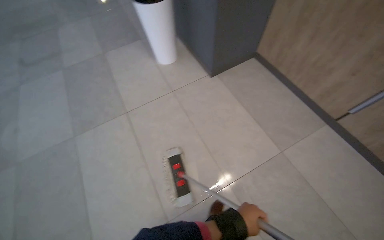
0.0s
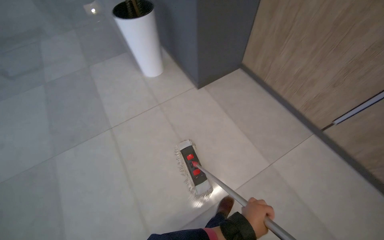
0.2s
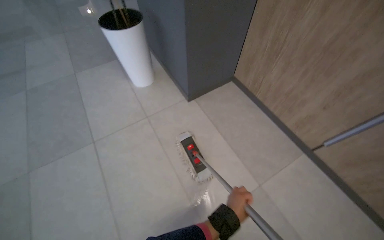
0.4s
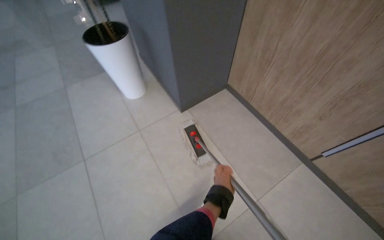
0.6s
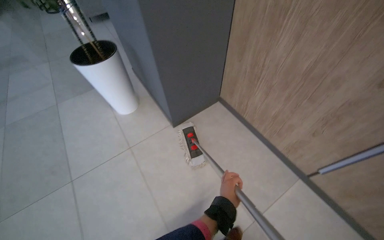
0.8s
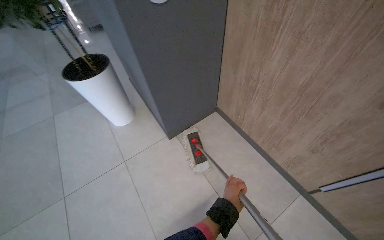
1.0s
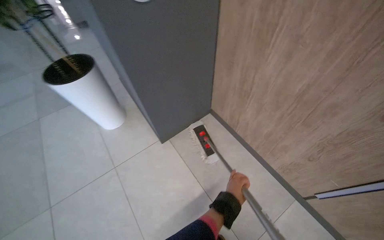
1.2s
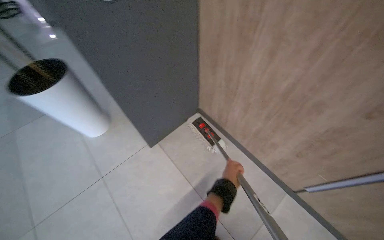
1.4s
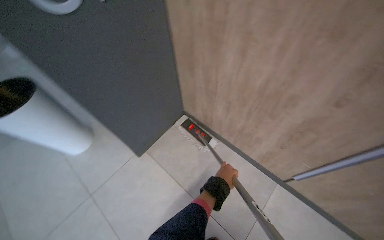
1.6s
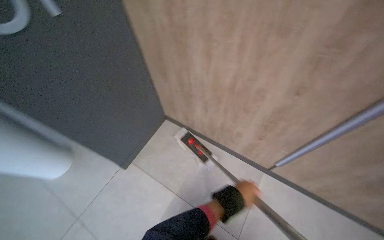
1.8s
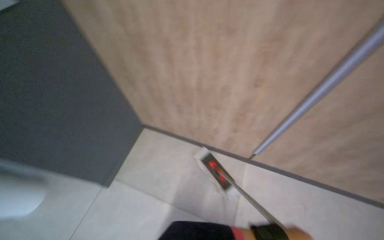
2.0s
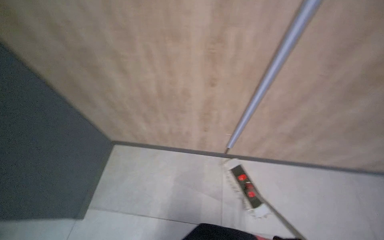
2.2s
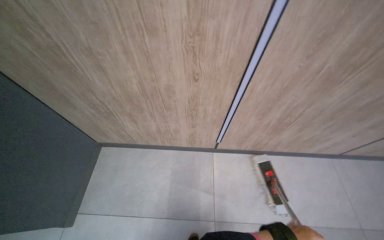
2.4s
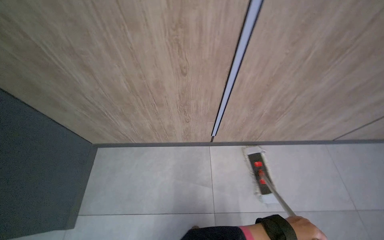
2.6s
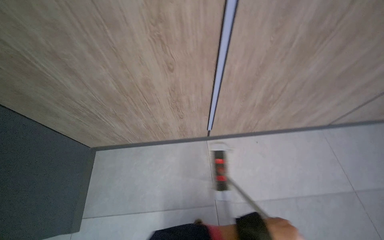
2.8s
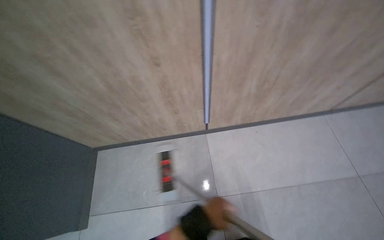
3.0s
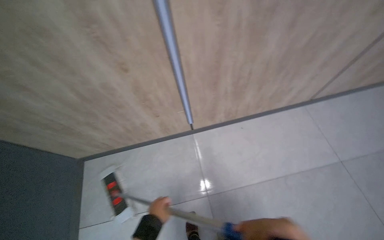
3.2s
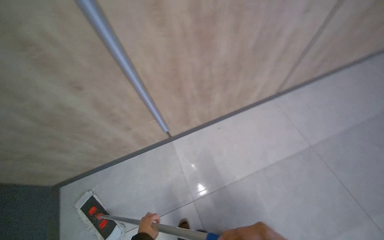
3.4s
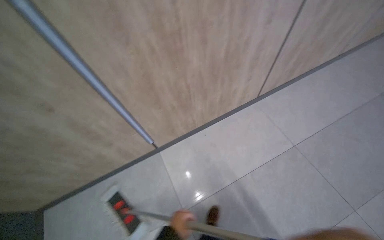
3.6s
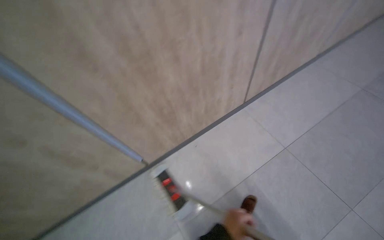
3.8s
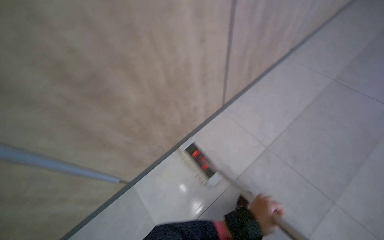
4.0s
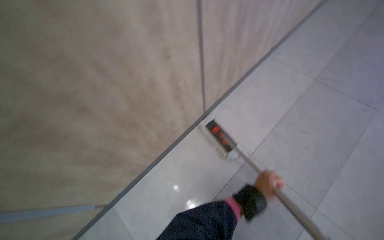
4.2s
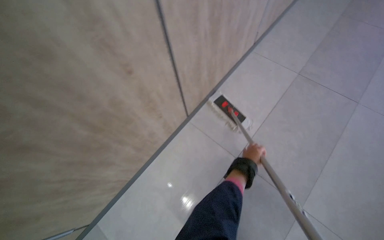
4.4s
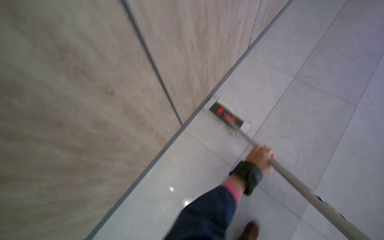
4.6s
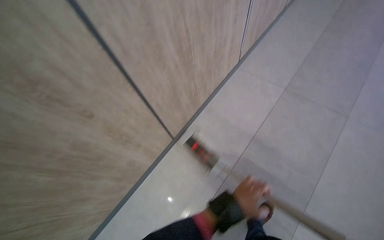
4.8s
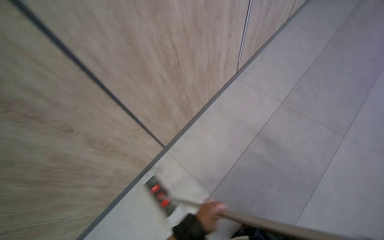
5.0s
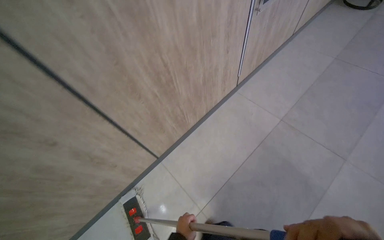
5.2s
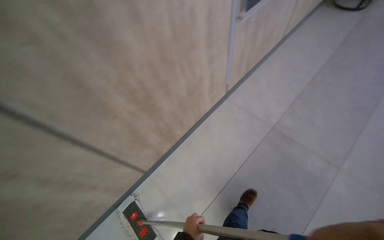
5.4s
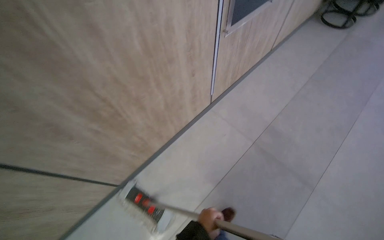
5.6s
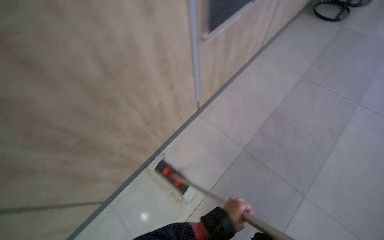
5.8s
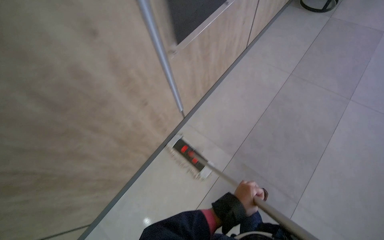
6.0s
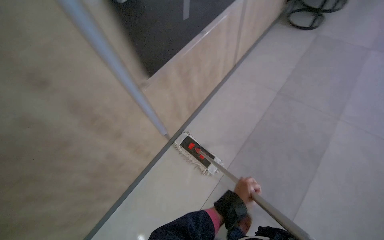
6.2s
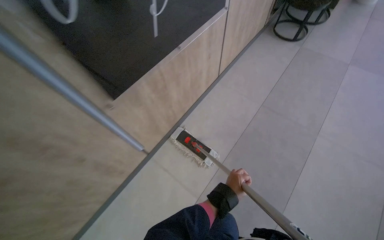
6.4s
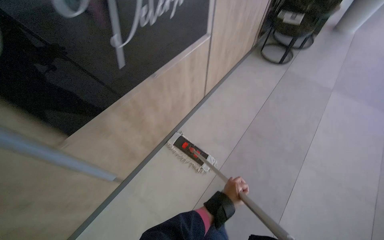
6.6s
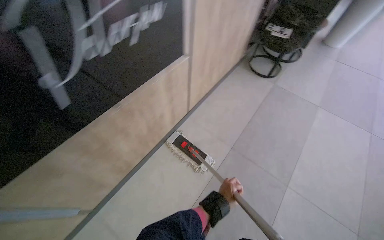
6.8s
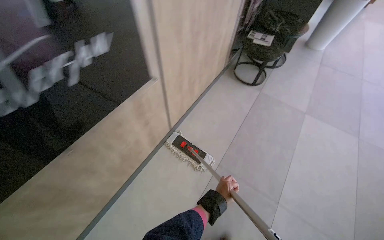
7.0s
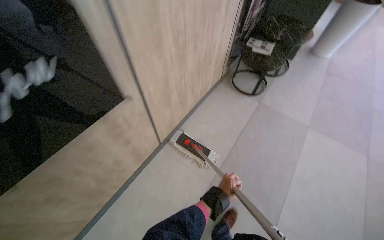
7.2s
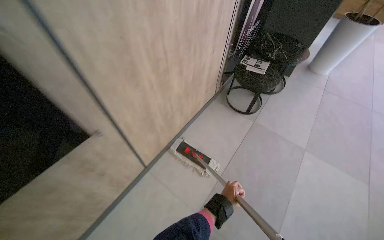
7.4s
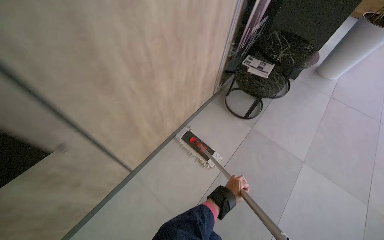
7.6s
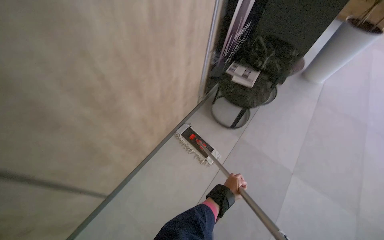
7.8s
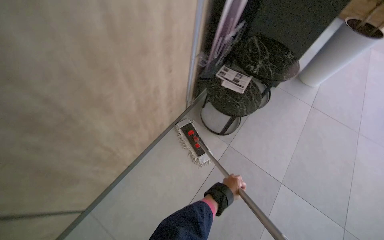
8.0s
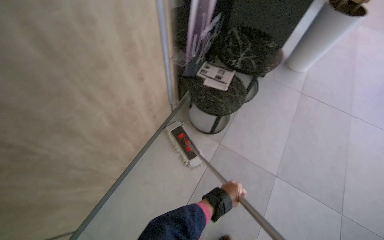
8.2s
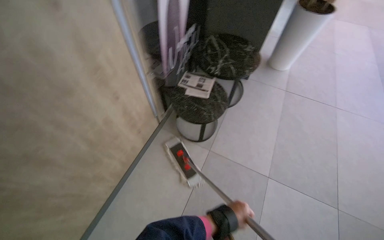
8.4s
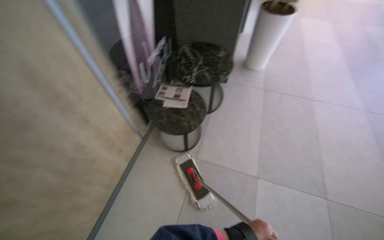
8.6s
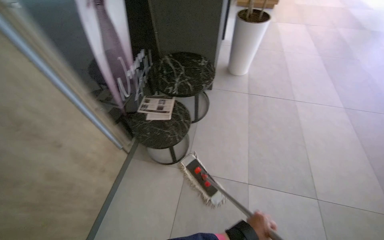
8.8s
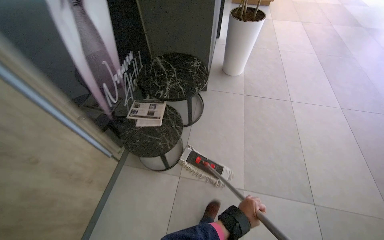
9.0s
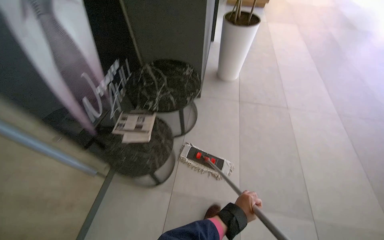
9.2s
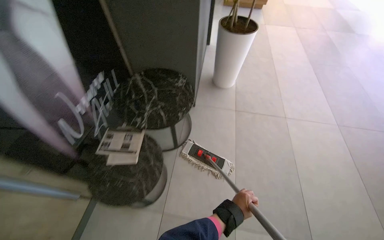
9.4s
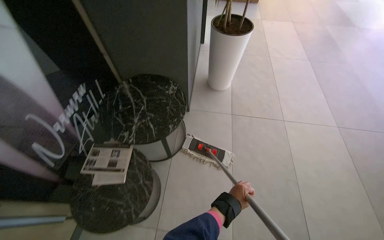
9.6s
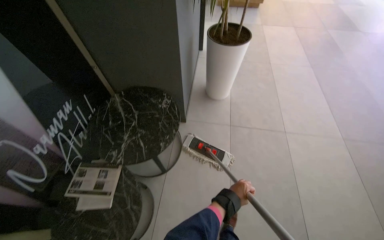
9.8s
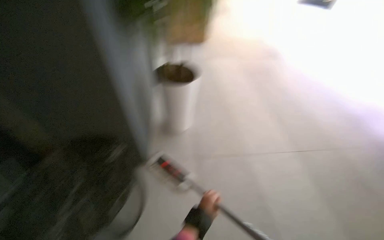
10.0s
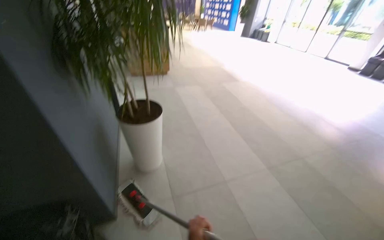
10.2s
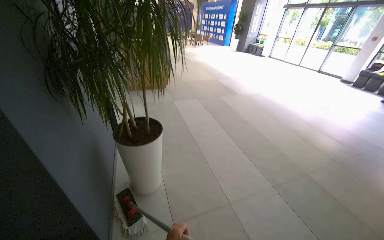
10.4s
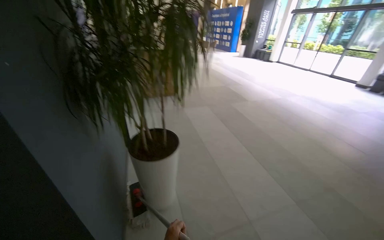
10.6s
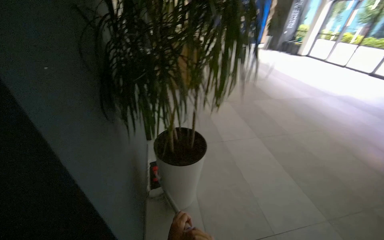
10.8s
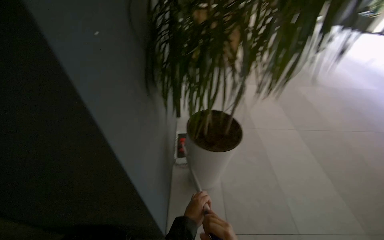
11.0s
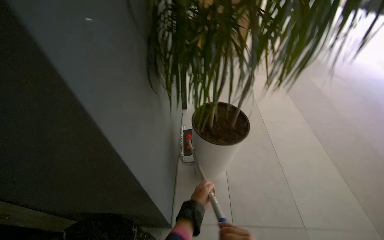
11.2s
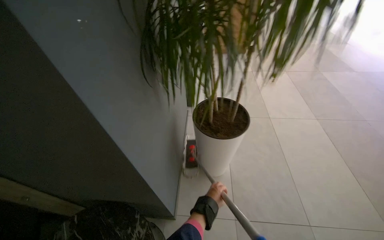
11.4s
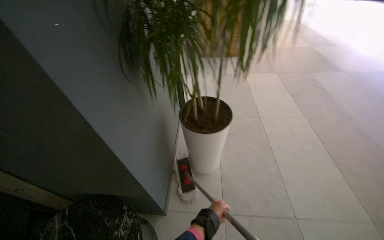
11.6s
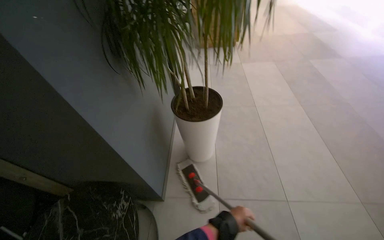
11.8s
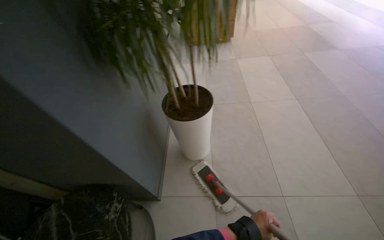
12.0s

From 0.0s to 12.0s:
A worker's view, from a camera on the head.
Job: mopping floor.
The whole recording: Mopping building floor. The worker mops the tiled floor of the building's lounge and reception area.
From 0.0s to 1.6s: The camera is carried some 90 cm. The head turns to the right by approximately 20 degrees.
From 1.6s to 3.0s: The wearer's head swings roughly 50 degrees to the right.
From 3.0s to 4.4s: The wearer moves roughly 90 cm. The wearer looks approximately 40 degrees further to the right.
From 4.4s to 6.0s: The head travels roughly 1 m.
From 6.0s to 7.6s: The camera is carried roughly 1.5 m.
From 7.6s to 9.0s: The camera travels about 90 cm. The wearer looks roughly 30 degrees further to the right.
From 9.0s to 10.4s: The wearer moves about 80 cm.
From 10.4s to 12.0s: The camera sweeps to the left, by about 25 degrees.

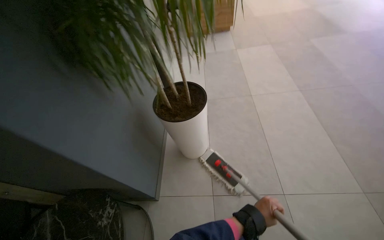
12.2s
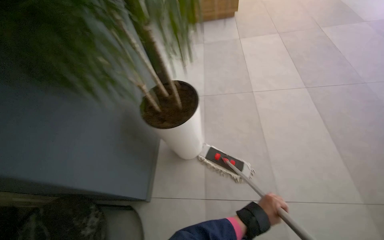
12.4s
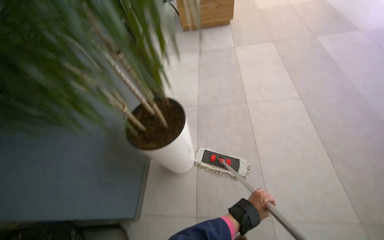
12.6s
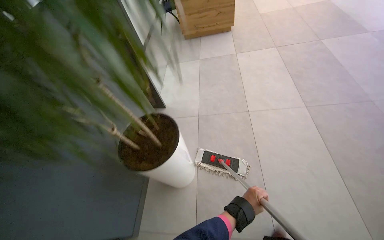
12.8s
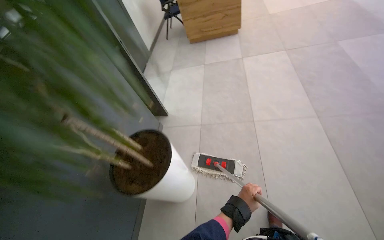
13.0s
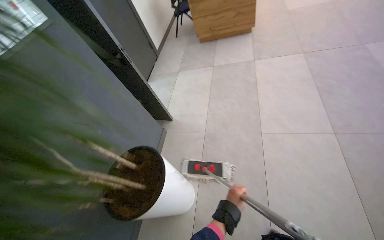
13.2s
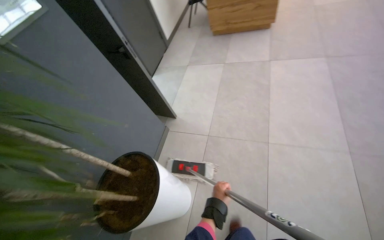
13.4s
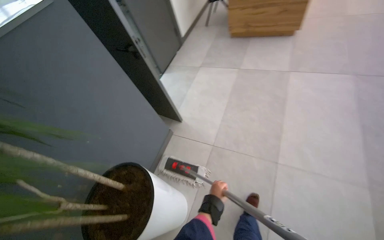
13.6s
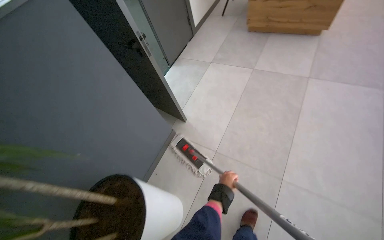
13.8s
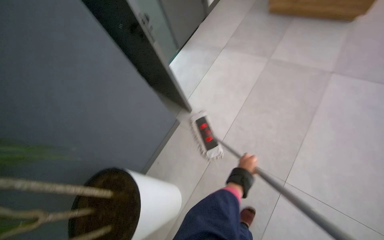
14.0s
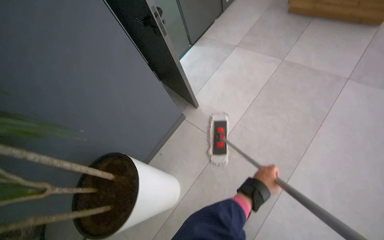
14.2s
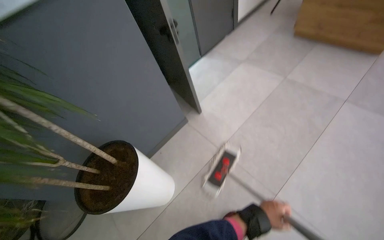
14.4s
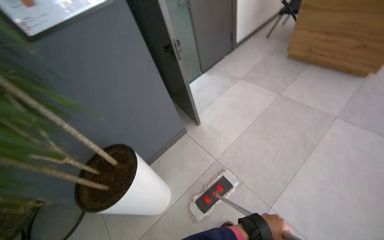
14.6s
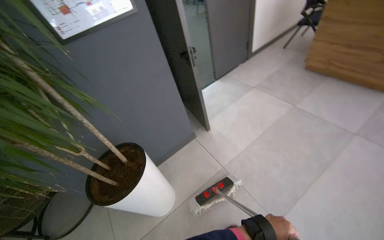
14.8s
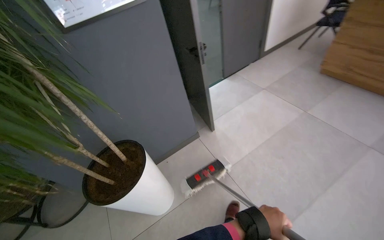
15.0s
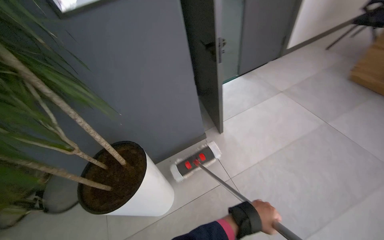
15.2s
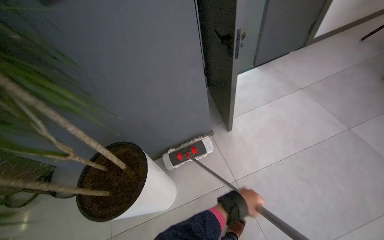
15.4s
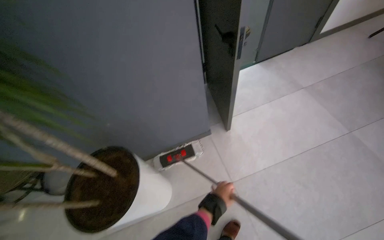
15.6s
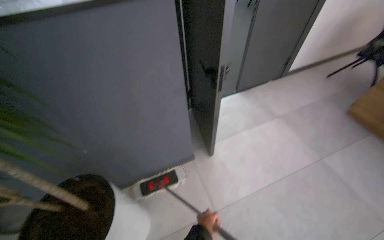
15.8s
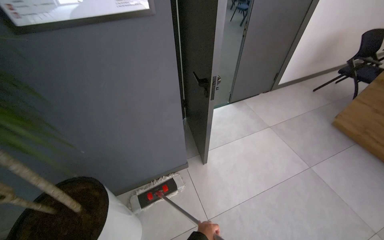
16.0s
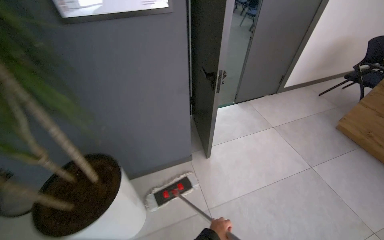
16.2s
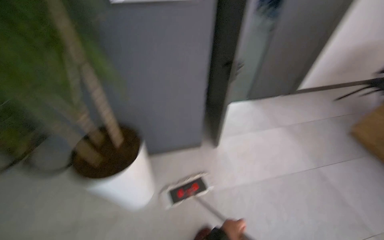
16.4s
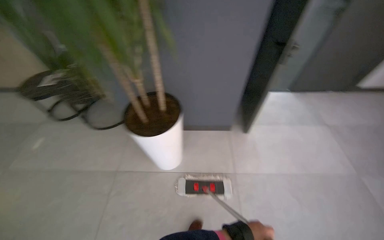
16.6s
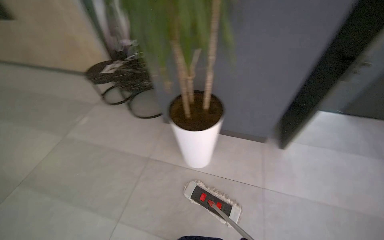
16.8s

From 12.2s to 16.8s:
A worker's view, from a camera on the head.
Job: mopping floor.
The whole recording: Mopping building floor. The worker mops the tiled floor of the building's lounge and reception area.
From 12.2s to 13.8s: The camera travels approximately 1 m. The head turns to the left by approximately 30 degrees. The view tips downward by about 15 degrees.
From 13.8s to 15.2s: The head turns to the left by approximately 35 degrees. The left hand shifts about 20 cm nearer to the camera and to the right.
From 15.2s to 16.8s: The wearer's head swings some 40 degrees to the left.

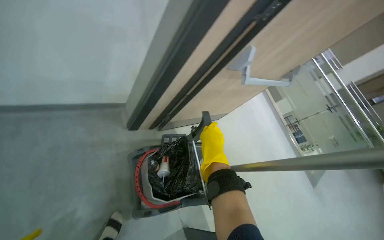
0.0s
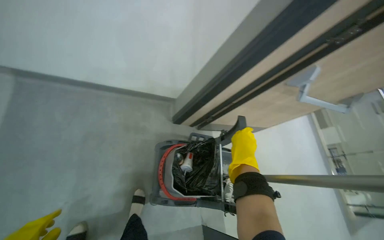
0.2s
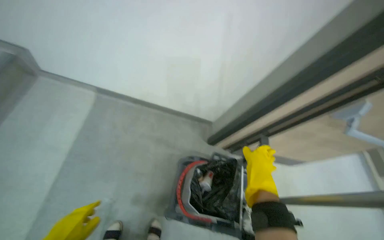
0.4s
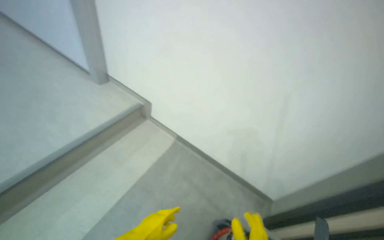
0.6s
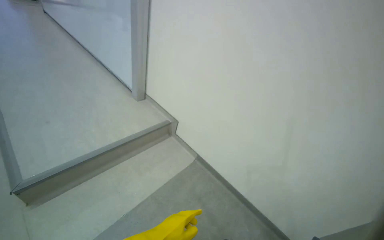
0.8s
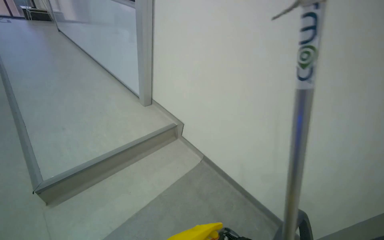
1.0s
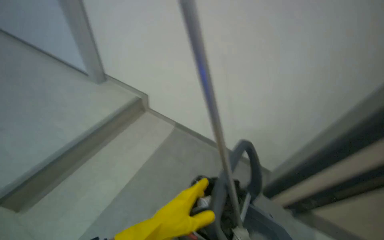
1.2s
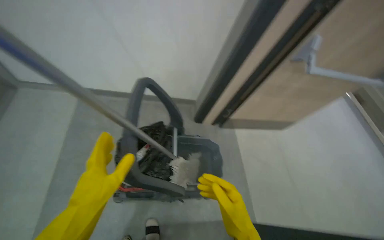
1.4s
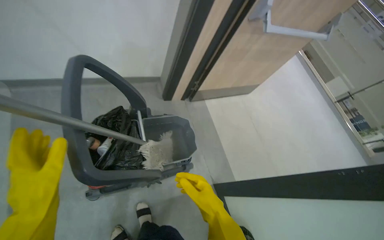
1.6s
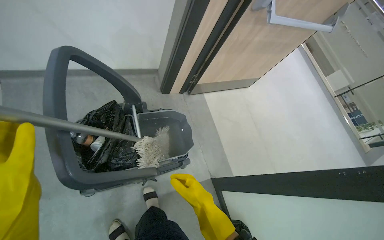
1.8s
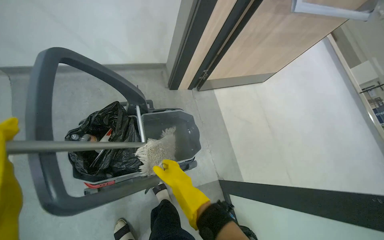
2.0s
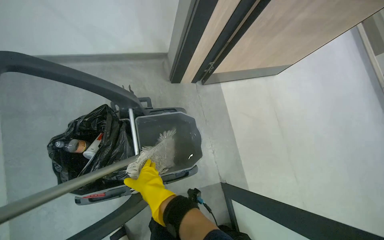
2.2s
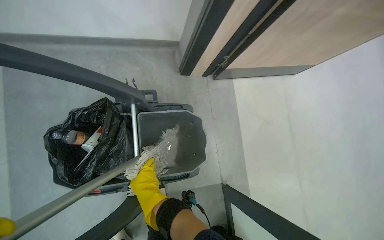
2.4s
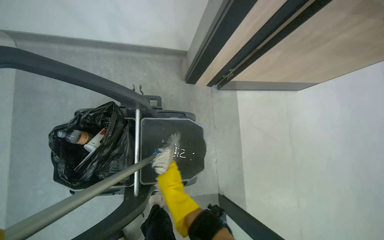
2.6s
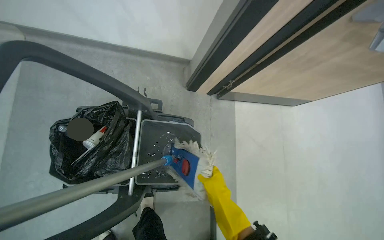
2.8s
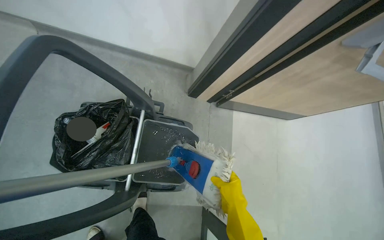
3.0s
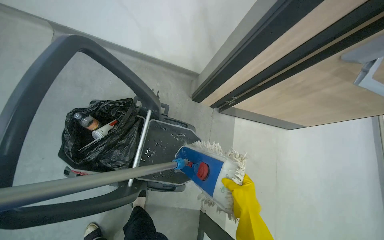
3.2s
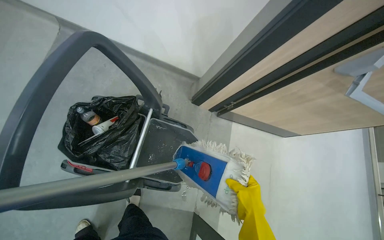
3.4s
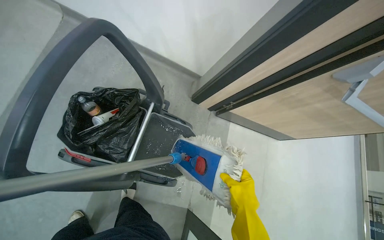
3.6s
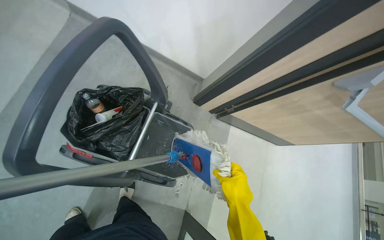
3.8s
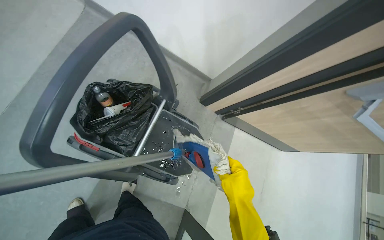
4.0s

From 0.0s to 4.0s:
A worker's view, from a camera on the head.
Job: mopping floor.
The whole recording: Mopping building floor. The worker prepares the mop and mops the floor in the building hallway.
From 1.4s to 2.6s: The camera is carried about 40 cm. The camera pitches downward, by roughly 25 degrees.
From 2.6s to 4.0s: The scene rotates clockwise by roughly 25 degrees. The right hand heads to the right and nearer to the camera, covering about 30 cm.
